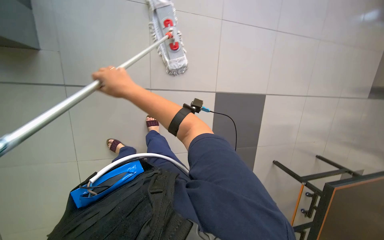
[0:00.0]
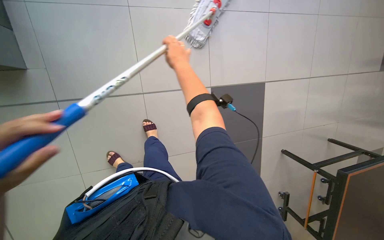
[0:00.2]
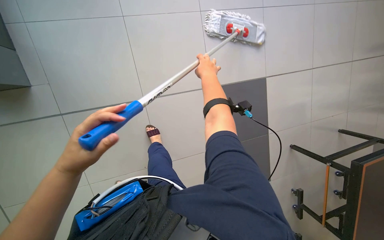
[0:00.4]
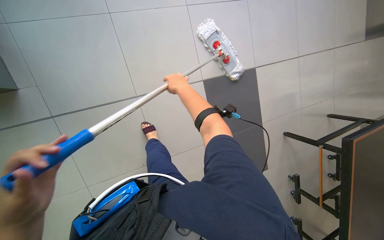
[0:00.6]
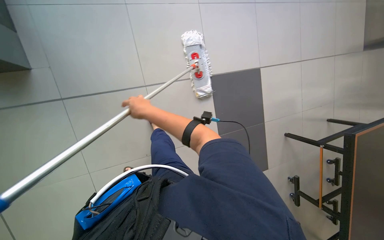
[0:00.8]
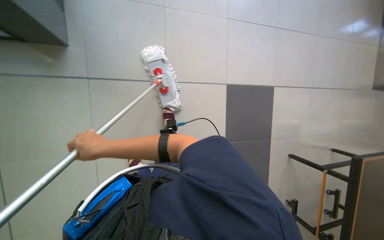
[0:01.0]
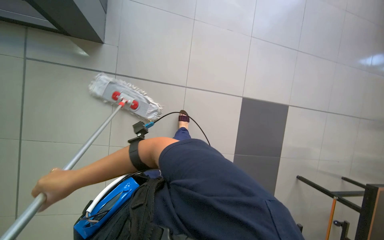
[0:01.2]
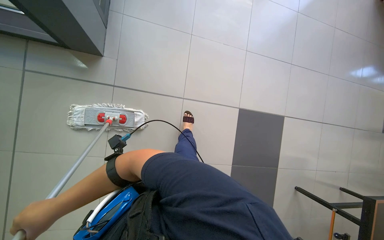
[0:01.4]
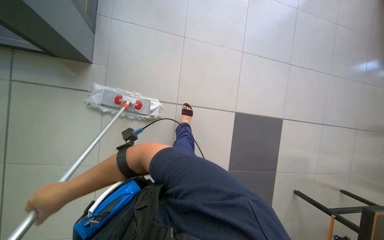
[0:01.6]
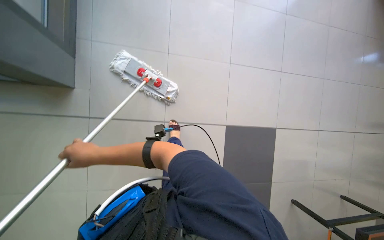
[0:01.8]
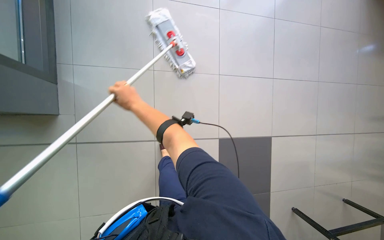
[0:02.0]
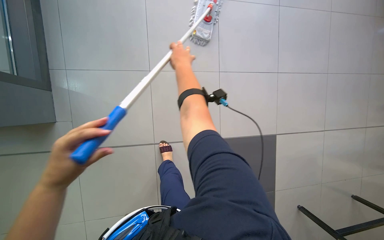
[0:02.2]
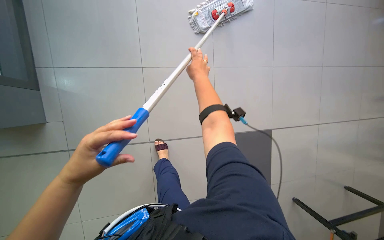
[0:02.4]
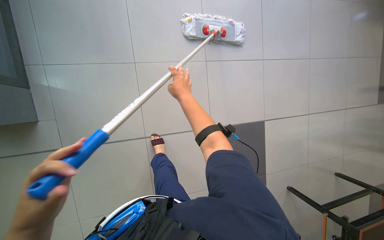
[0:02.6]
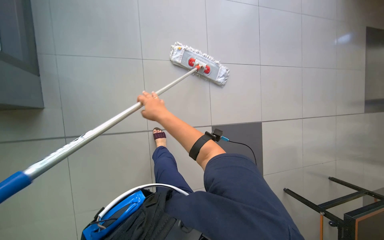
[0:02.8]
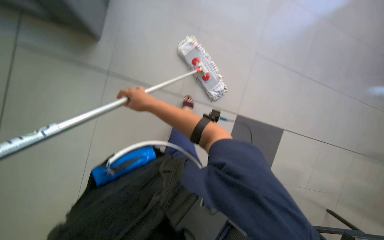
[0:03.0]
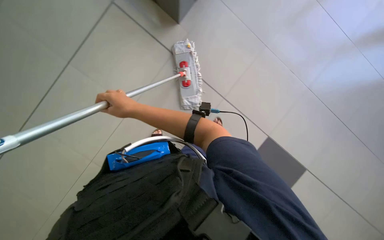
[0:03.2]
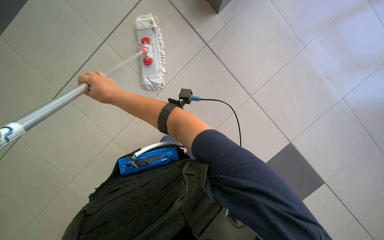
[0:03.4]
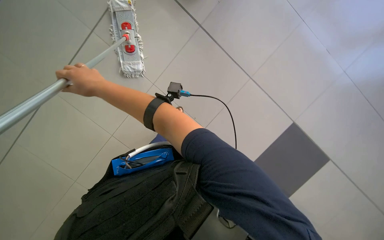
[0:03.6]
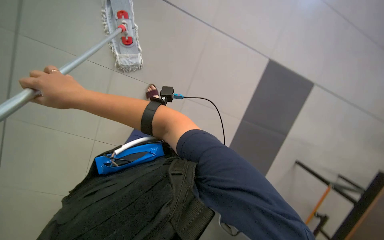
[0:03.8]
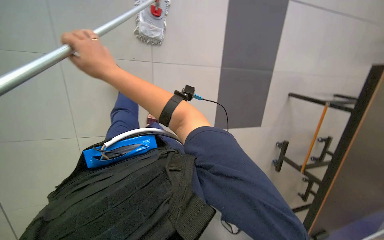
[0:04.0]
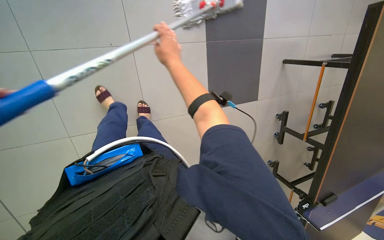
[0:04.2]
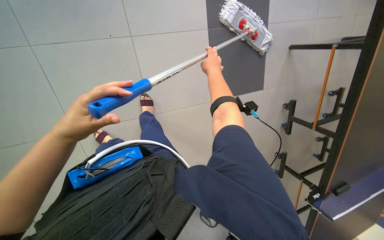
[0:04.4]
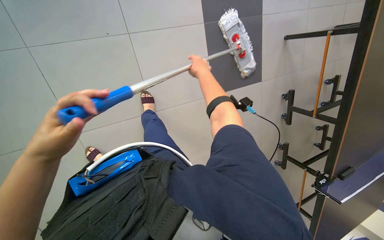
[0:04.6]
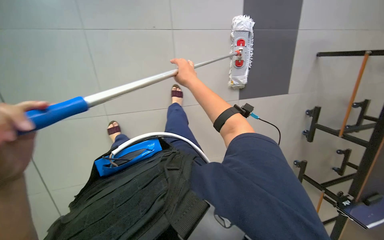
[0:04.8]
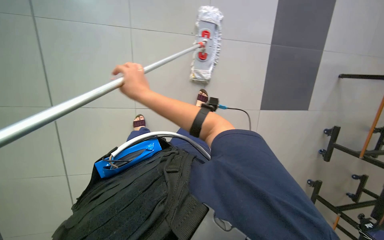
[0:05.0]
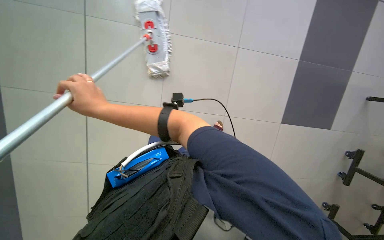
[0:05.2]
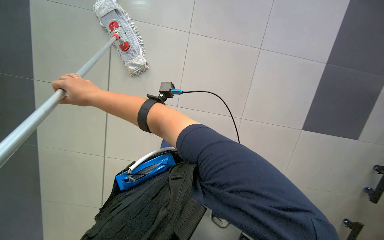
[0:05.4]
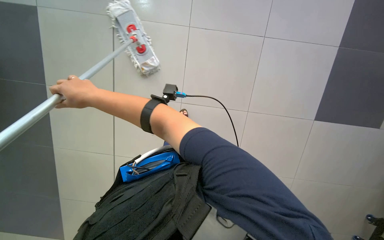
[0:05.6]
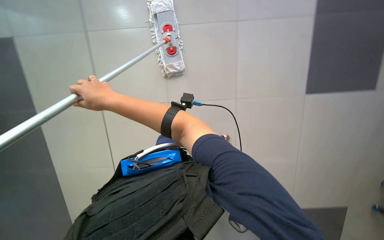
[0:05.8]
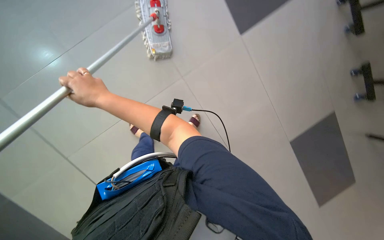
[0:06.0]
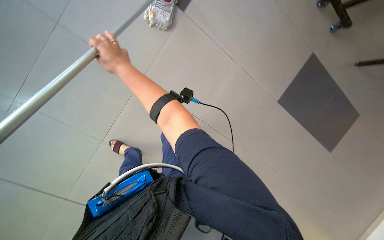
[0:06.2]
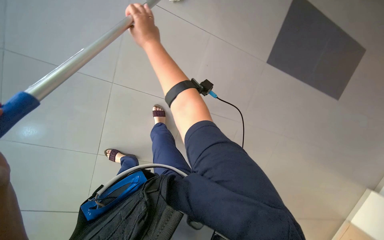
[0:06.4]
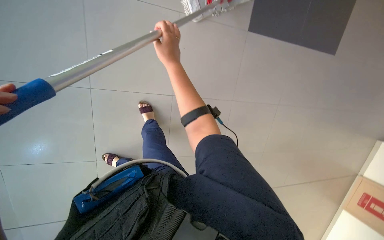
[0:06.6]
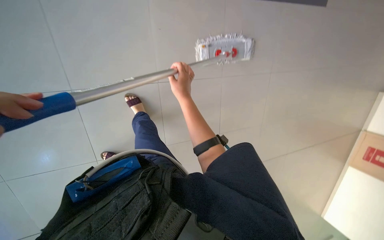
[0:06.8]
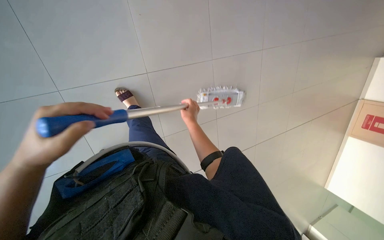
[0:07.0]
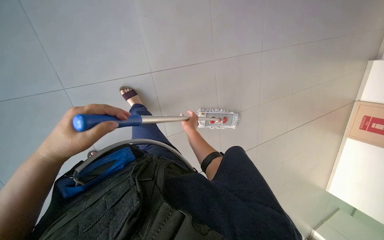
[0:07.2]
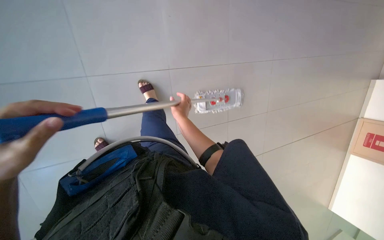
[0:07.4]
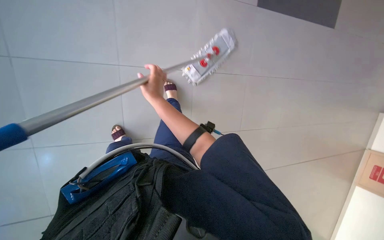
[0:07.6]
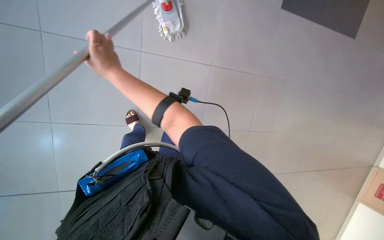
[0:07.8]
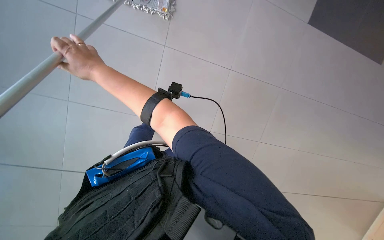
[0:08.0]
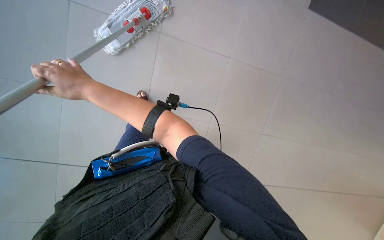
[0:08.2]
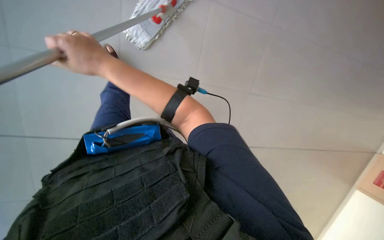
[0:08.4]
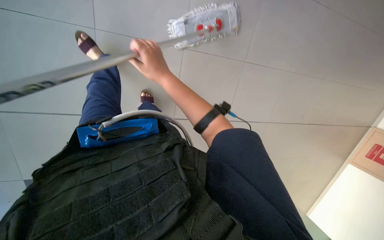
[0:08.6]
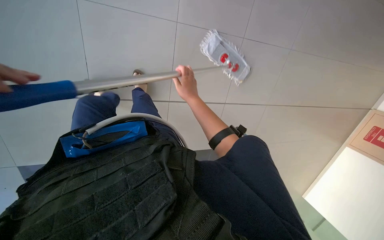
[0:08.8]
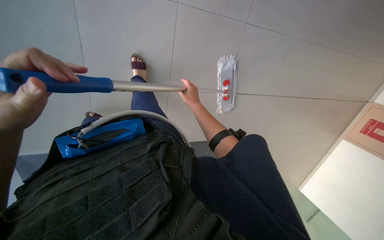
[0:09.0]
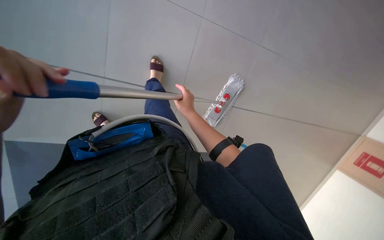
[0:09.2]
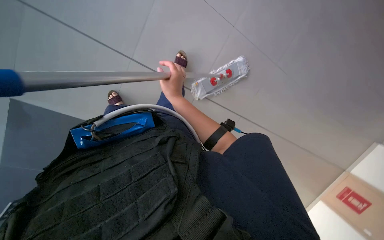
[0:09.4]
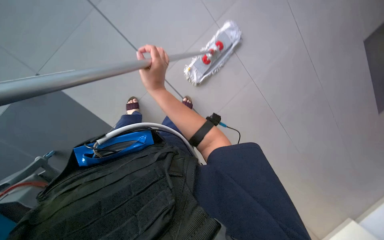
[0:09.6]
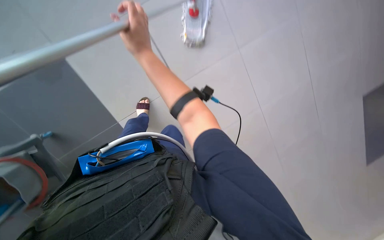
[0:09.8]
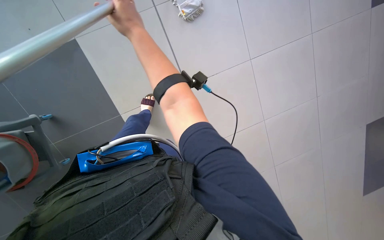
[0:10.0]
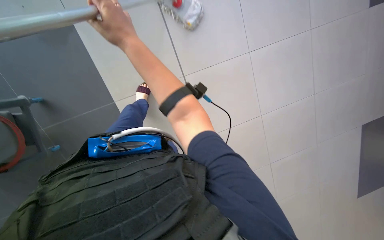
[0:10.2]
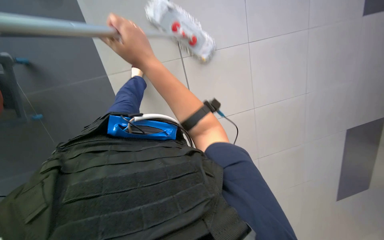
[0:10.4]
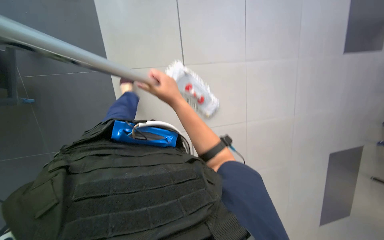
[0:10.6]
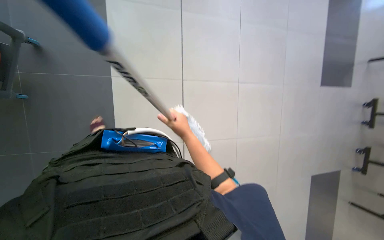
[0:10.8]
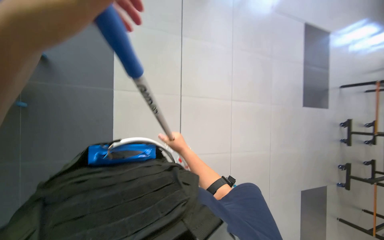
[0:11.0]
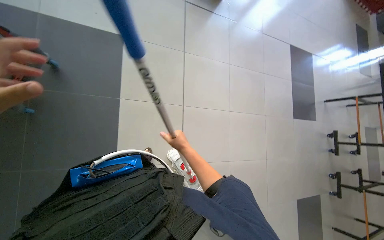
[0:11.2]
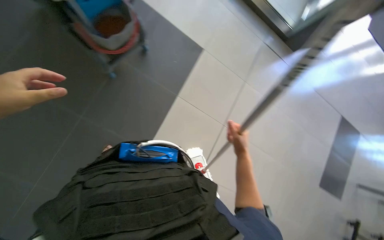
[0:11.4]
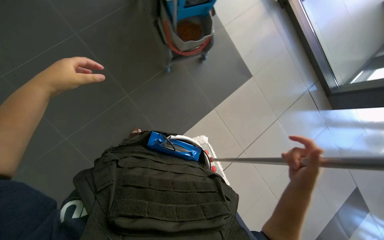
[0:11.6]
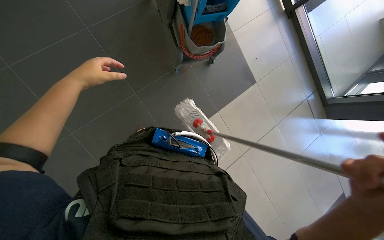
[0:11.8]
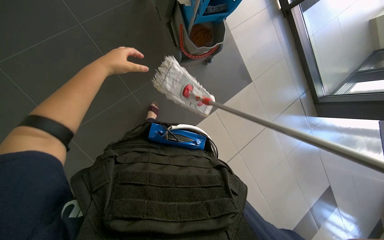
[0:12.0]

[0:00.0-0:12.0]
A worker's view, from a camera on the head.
Job: mopping floor.
The whole recording: Mopping the floor. The worker mops the floor with a mop, wrings it in the bucket, and changes the mop head.
0:00.0 to 0:01.6: The view tips upward by roughly 15 degrees. The right hand is displaced down the picture and to the left by some 50 cm.
0:01.6 to 0:03.0: The right hand travels up the picture and to the right by some 50 cm.
0:06.0 to 0:07.6: The right hand moves farther from the camera, roughly 15 cm.
0:07.6 to 0:09.0: The right hand moves roughly 10 cm nearer to the camera and comes back.
0:09.0 to 0:10.4: The view tilts about 15 degrees upward. The right hand shifts roughly 35 cm nearer to the camera, up the picture and to the left.
0:10.4 to 0:12.0: The view tips upward by some 25 degrees.

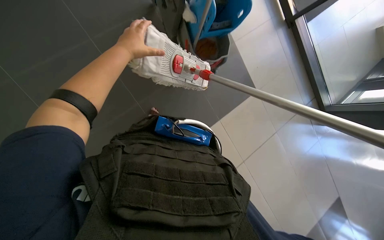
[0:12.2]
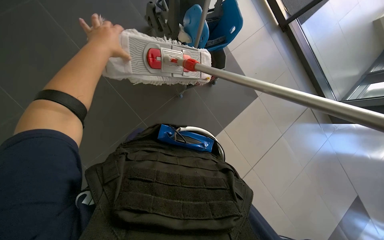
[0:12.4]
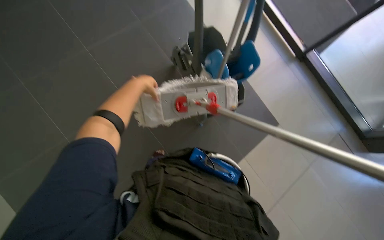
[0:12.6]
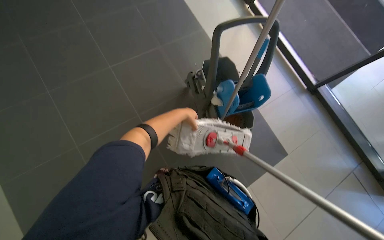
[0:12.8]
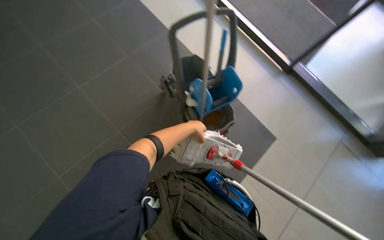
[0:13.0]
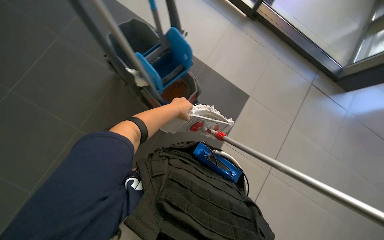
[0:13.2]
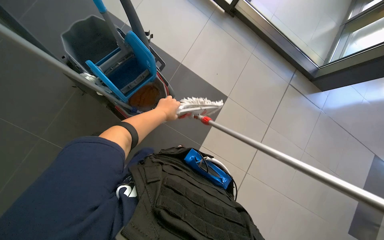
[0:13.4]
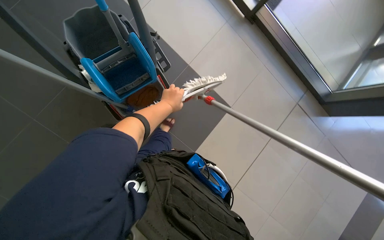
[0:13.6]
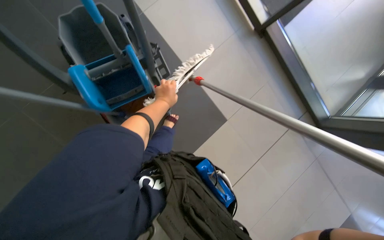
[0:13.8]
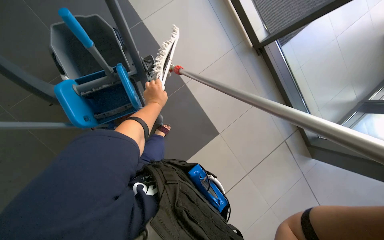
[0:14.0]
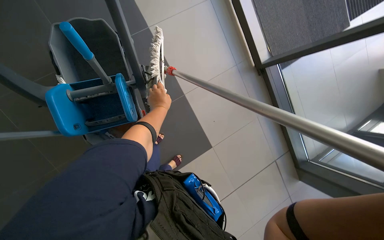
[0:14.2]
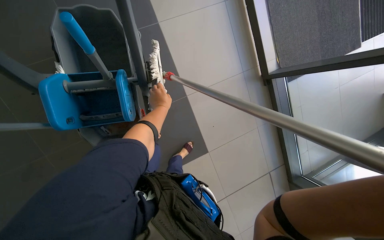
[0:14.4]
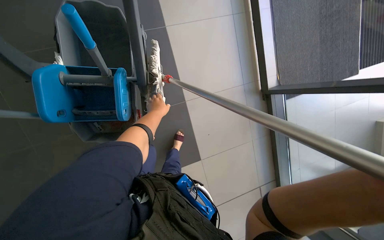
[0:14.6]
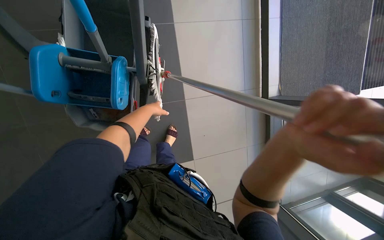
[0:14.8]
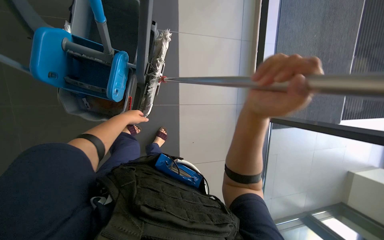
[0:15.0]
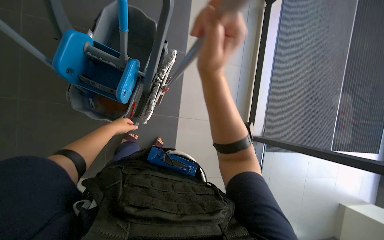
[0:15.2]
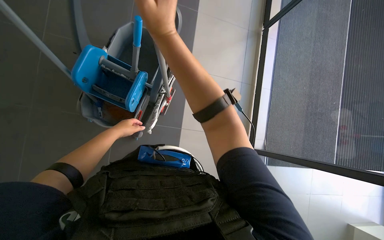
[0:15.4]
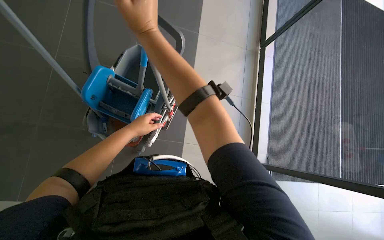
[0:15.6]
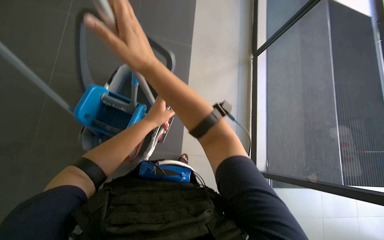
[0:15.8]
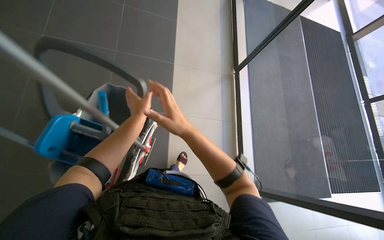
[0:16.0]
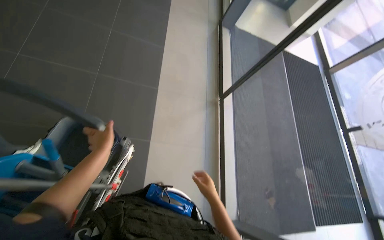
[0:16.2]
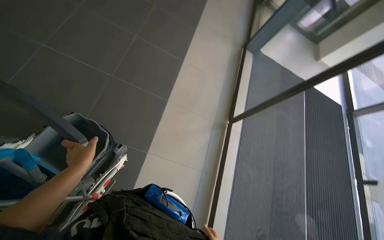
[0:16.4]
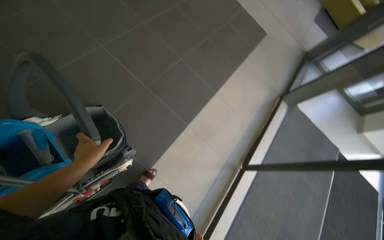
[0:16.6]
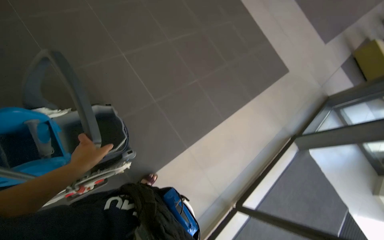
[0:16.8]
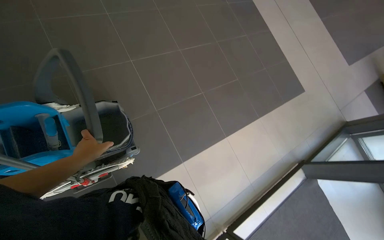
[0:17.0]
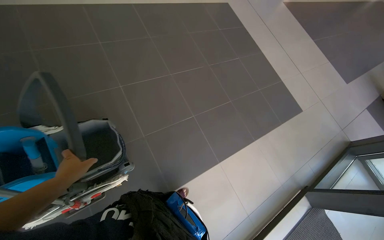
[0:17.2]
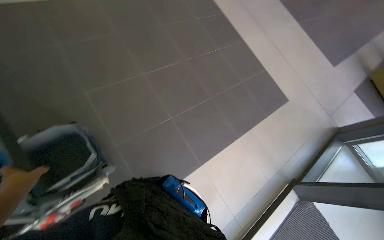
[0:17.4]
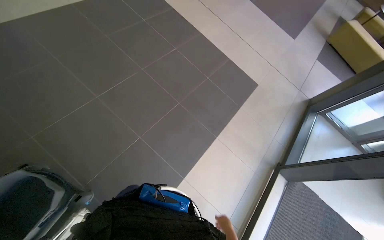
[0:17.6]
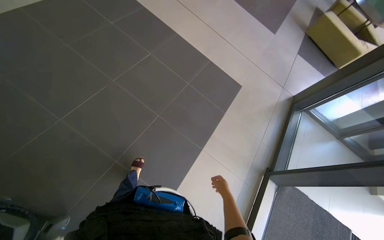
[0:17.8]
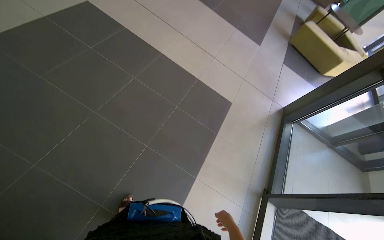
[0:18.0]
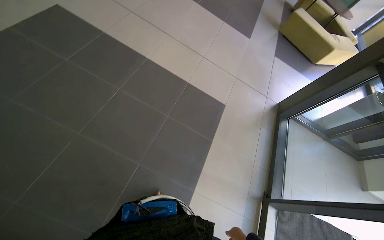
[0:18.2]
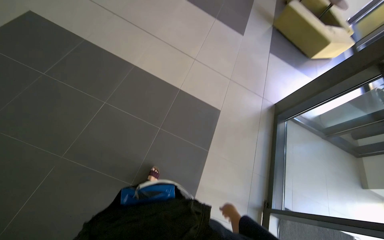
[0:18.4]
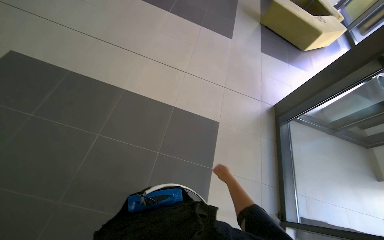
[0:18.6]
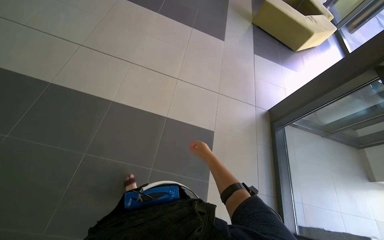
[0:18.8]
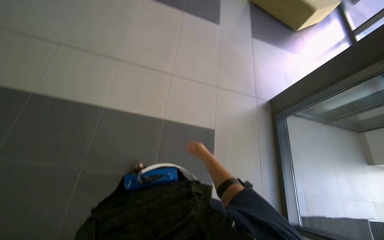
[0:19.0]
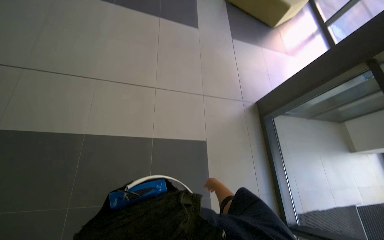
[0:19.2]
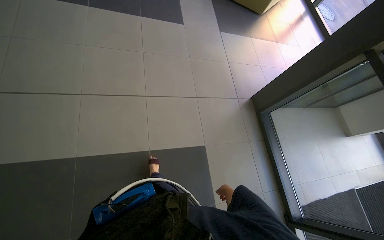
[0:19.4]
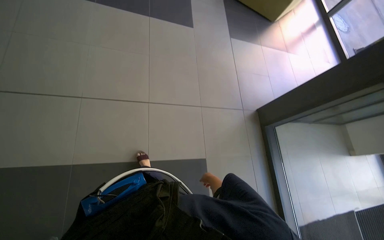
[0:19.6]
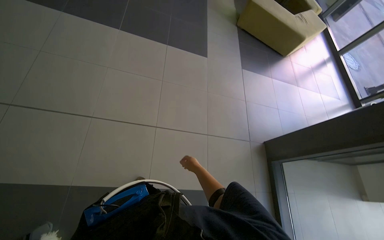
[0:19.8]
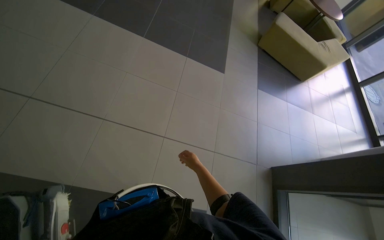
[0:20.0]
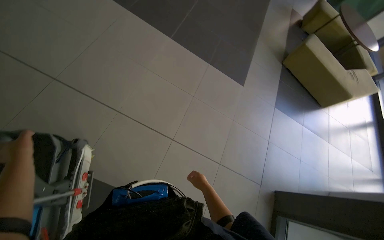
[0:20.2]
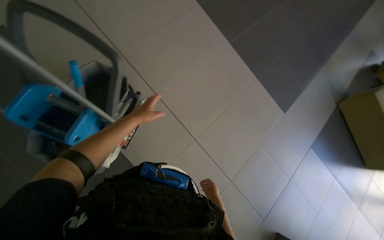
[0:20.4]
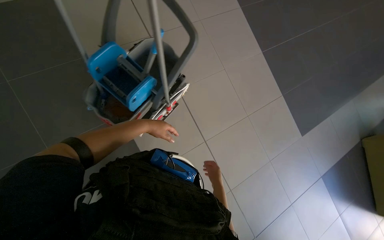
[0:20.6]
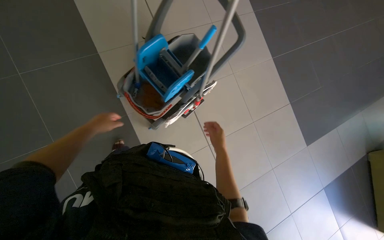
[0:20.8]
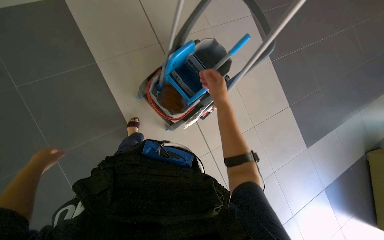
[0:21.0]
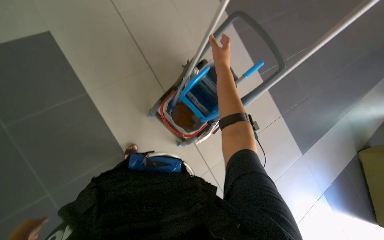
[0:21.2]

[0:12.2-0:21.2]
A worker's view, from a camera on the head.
Job: mopping floor.
The whole recording: Mopping the floor. The worker mops the floor with a mop, wrings it in the bucket, and changes the mop head.
0:12.2 to 0:13.8: The view tips upward by about 15 degrees.
0:15.2 to 0:16.6: The camera travels some 40 cm. The camera pitches upward, by some 35 degrees. The scene rotates clockwise by some 30 degrees.
0:16.6 to 0:18.2: The camera is carried about 1.5 m.
0:18.2 to 0:19.8: The wearer moves roughly 60 cm.
0:19.8 to 0:21.2: The camera travels some 60 cm. Everything in view rotates about 50 degrees clockwise.
